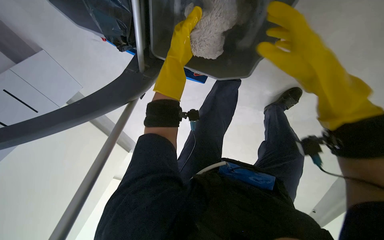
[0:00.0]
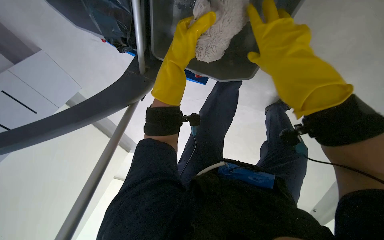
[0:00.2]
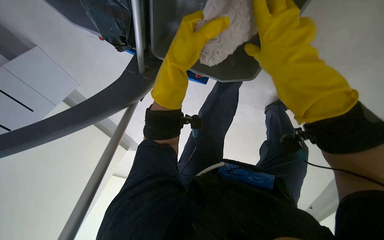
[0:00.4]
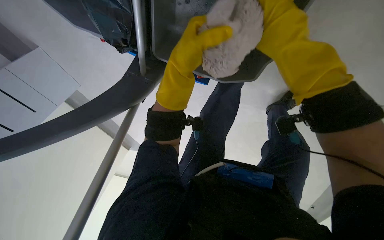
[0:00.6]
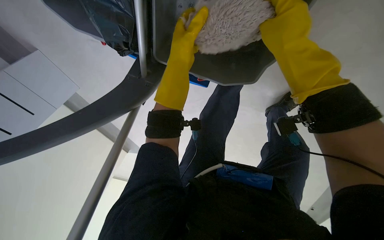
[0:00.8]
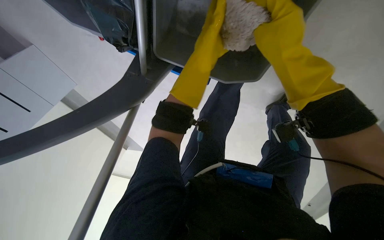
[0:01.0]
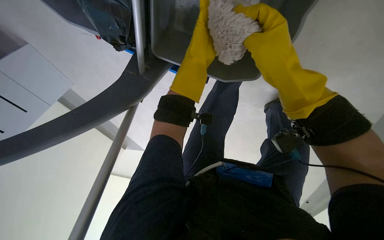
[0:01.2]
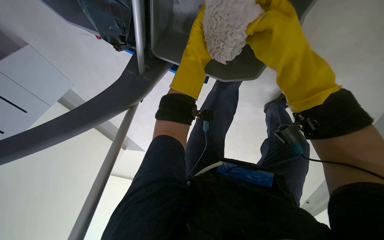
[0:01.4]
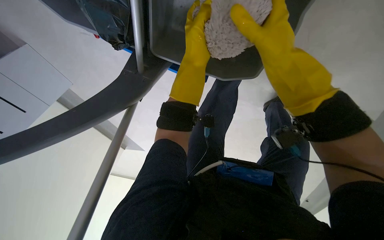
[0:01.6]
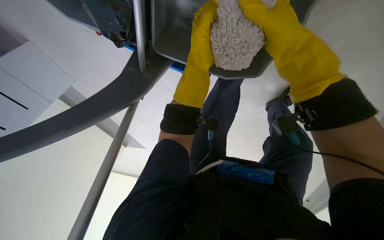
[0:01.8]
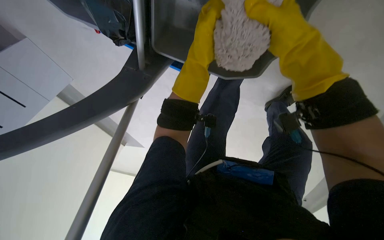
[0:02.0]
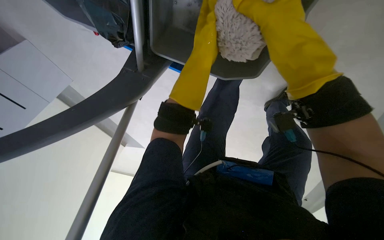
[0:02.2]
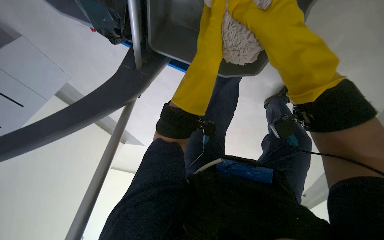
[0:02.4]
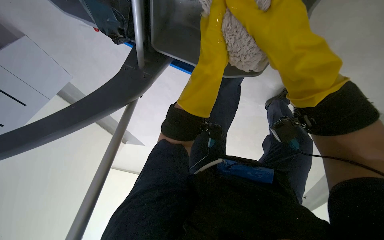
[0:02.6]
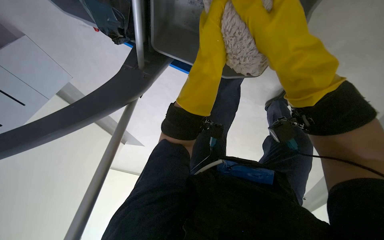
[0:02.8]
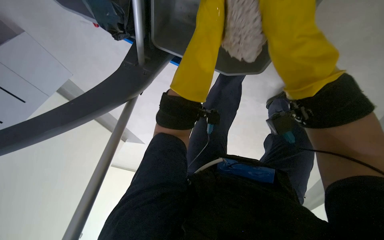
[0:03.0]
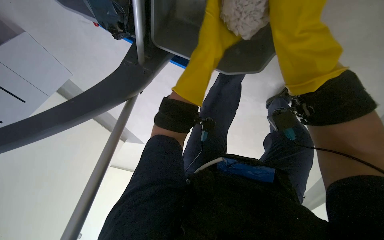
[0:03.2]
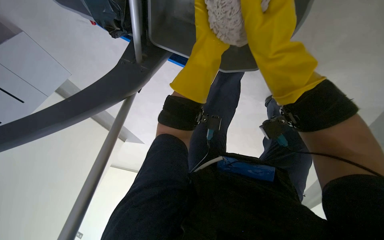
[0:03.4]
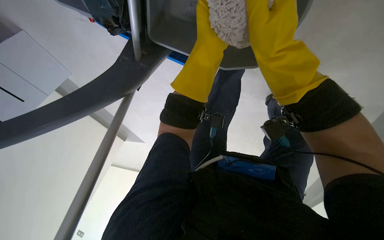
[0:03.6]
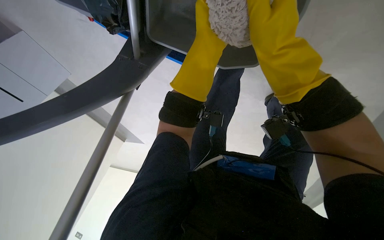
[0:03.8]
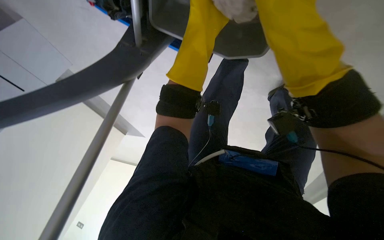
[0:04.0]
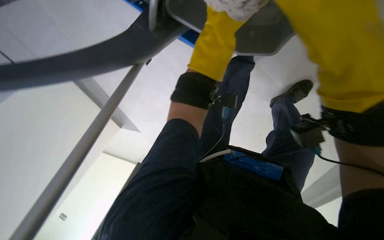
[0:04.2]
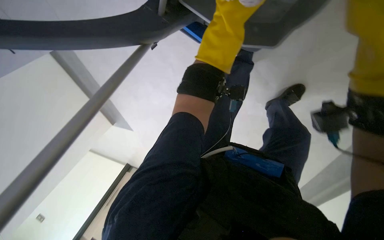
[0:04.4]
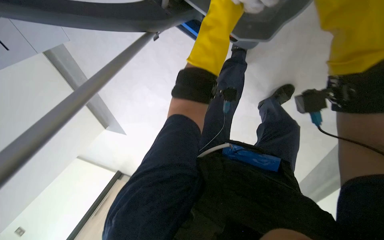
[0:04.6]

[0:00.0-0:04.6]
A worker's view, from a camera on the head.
Job: preparing cleaning supplies.
The whole recording: Preparing mop for cleaning. The worker prepares the mop by wringing out the mop head and attaching it to the handle.
0:00.0 to 0:01.6: The left hand swings nearer and farther, about 25 cm each way, with 2 reversals, while the right hand shifts about 10 cm to the left.
0:01.6 to 0:03.0: The left hand goes approximately 20 cm farther from the camera and up the picture.

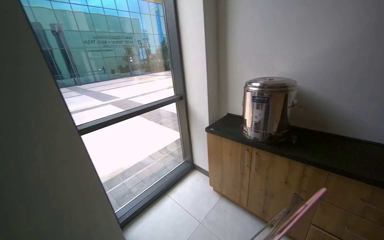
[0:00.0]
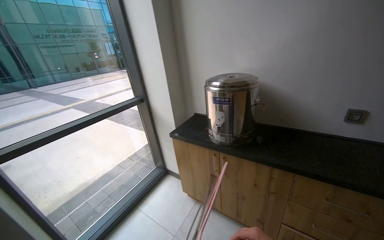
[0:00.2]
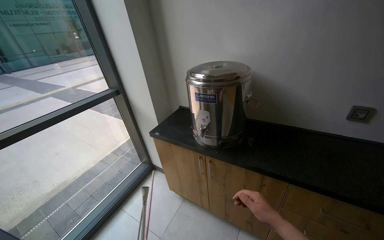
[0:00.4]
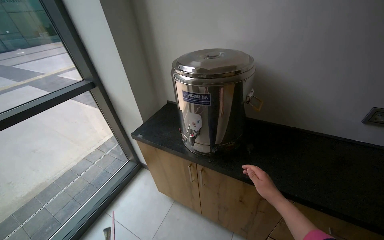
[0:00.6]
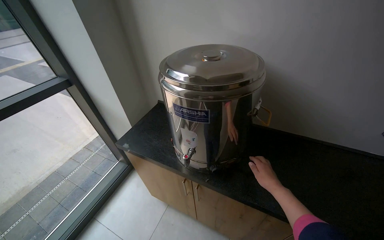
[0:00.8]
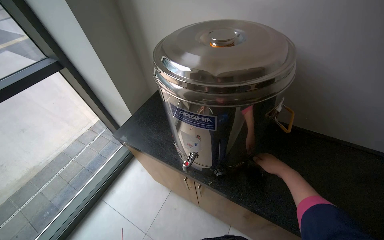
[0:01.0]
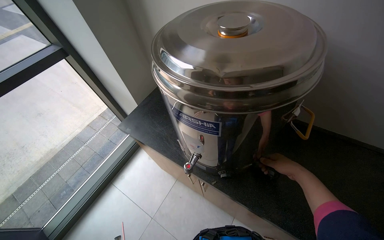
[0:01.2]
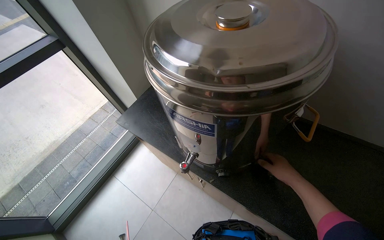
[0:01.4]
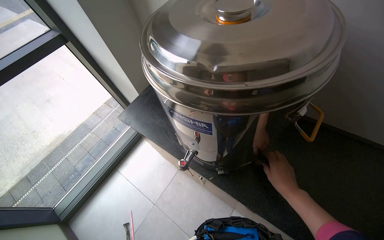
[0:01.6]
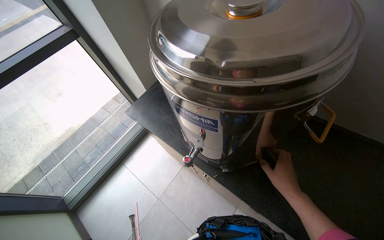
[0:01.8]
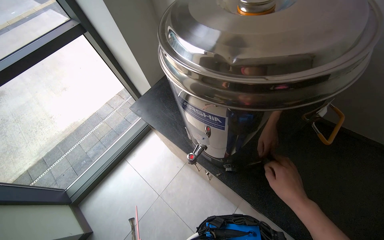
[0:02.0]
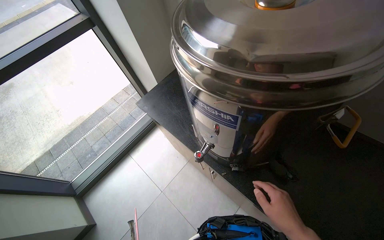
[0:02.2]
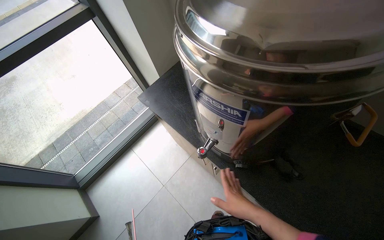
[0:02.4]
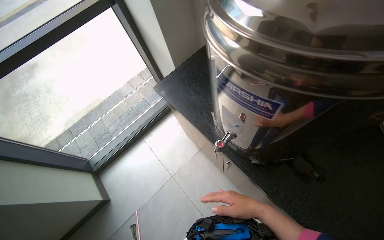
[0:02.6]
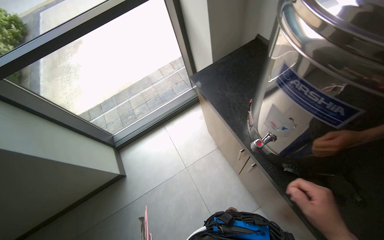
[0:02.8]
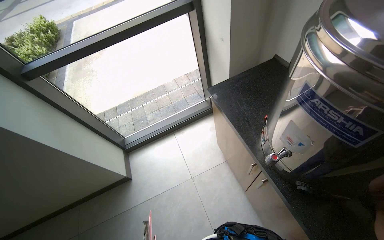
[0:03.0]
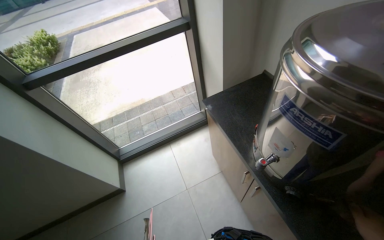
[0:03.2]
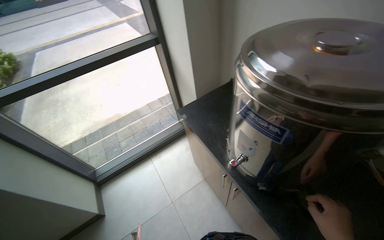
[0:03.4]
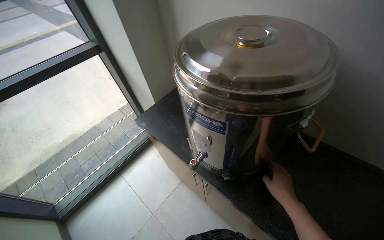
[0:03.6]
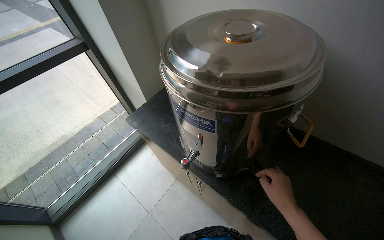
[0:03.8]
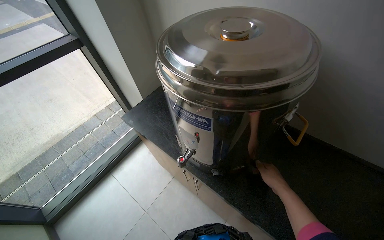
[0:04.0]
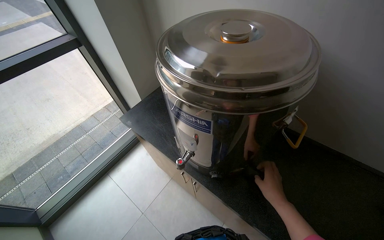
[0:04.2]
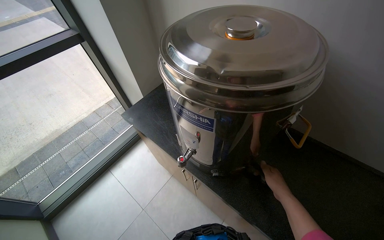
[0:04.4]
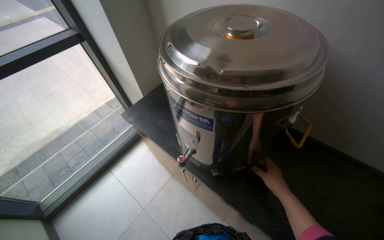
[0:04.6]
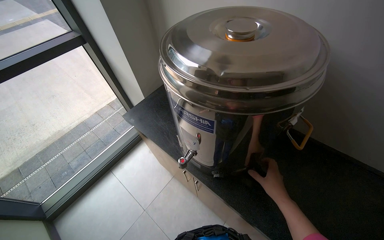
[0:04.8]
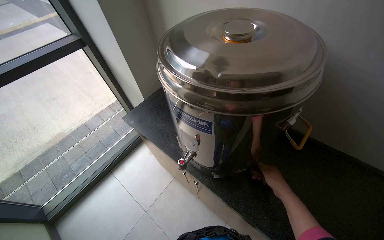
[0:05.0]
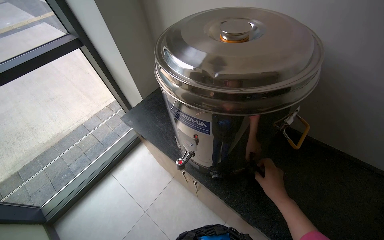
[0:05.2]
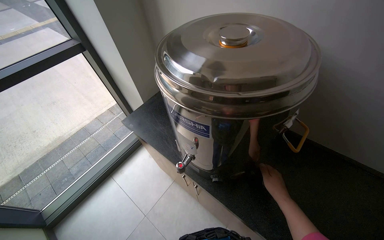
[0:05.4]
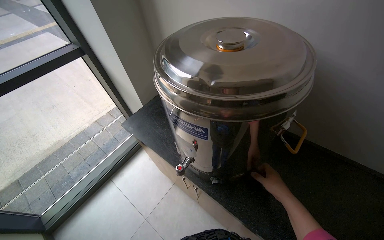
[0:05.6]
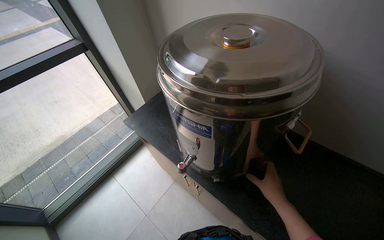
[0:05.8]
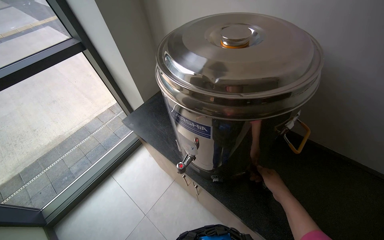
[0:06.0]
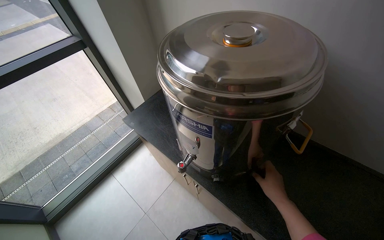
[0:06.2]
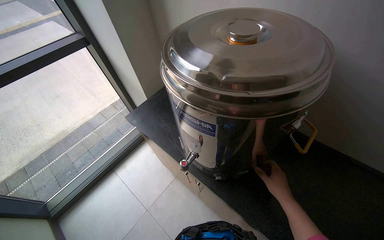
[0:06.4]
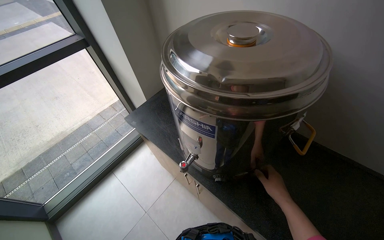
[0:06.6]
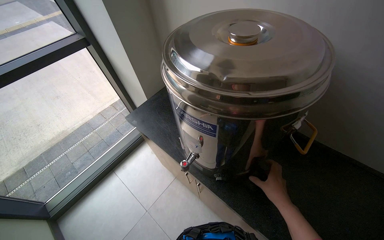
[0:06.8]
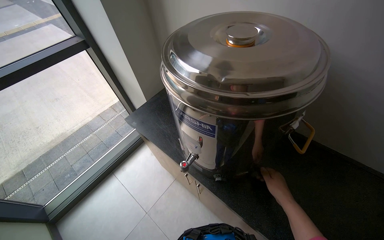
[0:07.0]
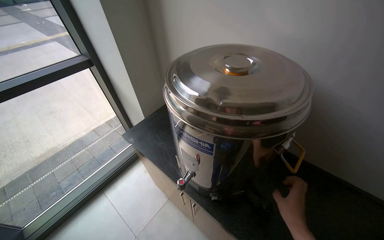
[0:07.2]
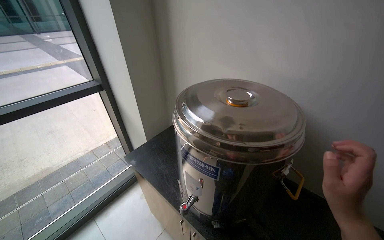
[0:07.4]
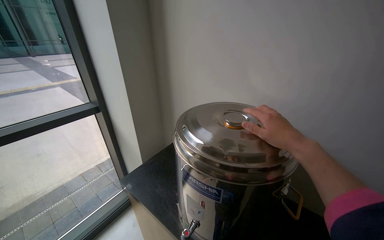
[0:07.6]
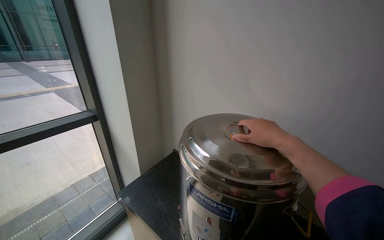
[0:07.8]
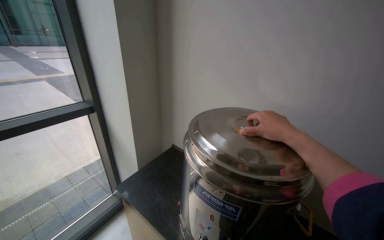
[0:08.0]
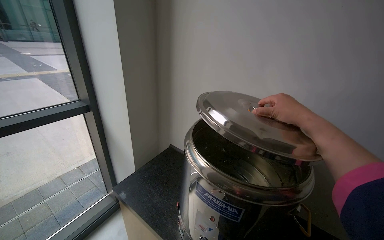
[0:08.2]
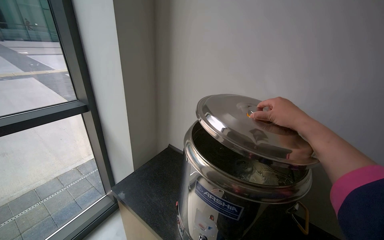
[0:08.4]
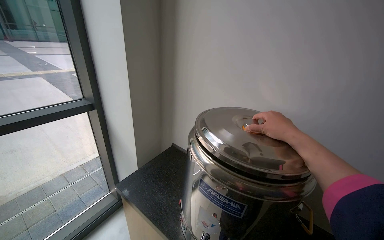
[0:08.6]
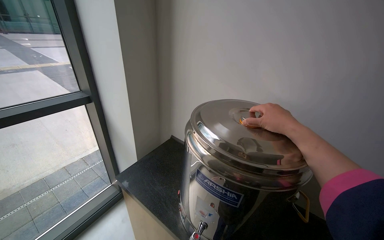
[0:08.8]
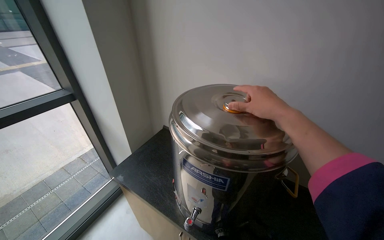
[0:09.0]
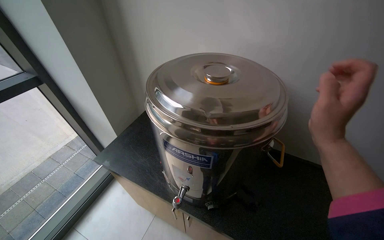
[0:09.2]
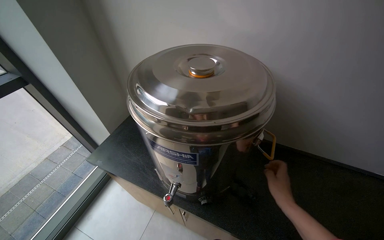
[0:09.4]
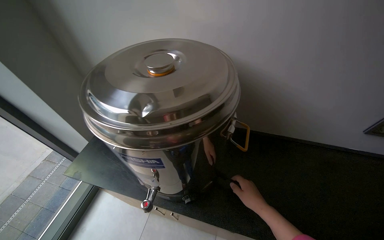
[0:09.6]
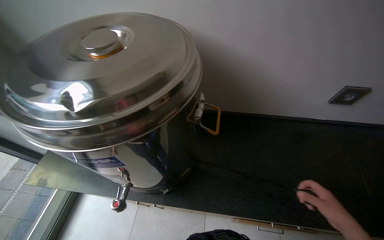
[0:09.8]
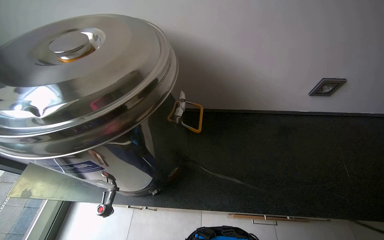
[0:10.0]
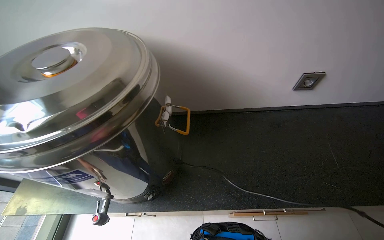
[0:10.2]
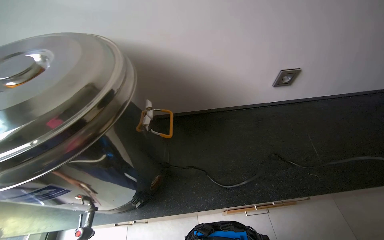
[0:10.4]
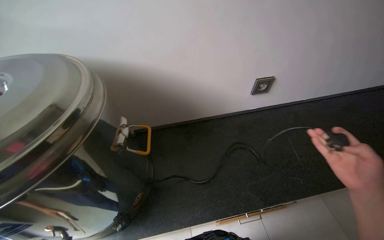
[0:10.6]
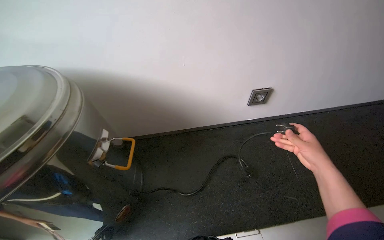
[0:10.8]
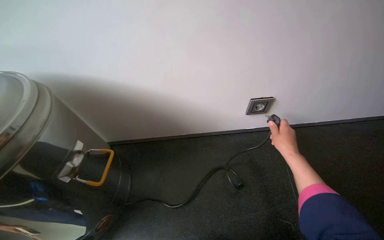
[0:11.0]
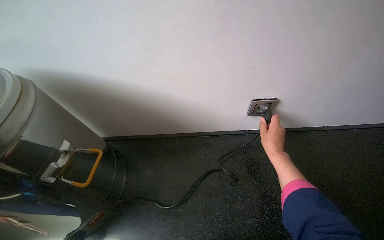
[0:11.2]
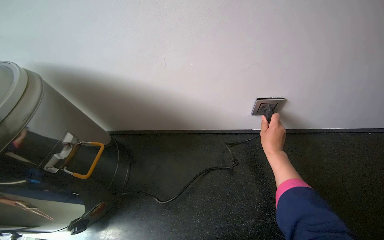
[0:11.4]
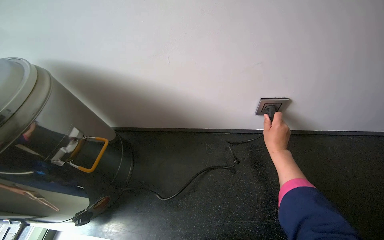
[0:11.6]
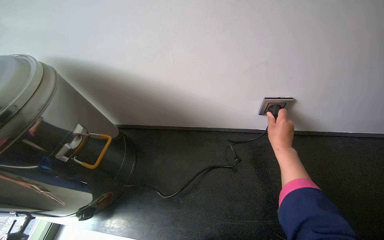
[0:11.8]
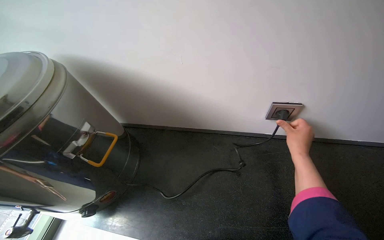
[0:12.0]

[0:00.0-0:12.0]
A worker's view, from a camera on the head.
Job: preparing food.
The whole recording: Setting up beverage dispenser. The worker inspects, plugs in, and turns on a metal beverage dispenser.
0:00.0 to 0:01.6: The camera is carried roughly 1 m. The wearer looks roughly 35 degrees further downward.
0:01.6 to 0:03.0: The head rotates approximately 30 degrees to the left.
0:03.0 to 0:04.4: The wearer looks roughly 30 degrees further to the right.
0:06.0 to 0:07.6: The wearer looks about 25 degrees further upward. The right hand goes approximately 40 cm up the picture and nearer to the camera.
0:09.0 to 0:10.4: The wearer's head swings approximately 40 degrees to the right. The view tips downward by roughly 15 degrees.

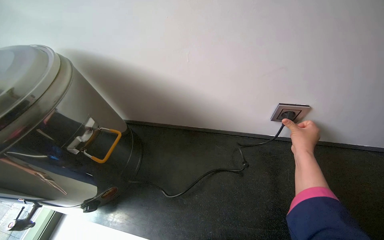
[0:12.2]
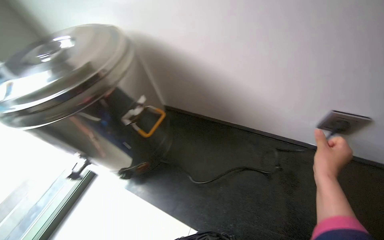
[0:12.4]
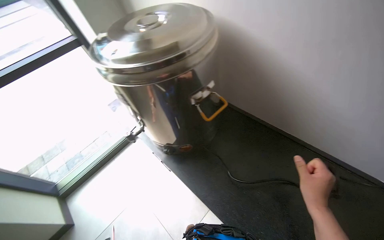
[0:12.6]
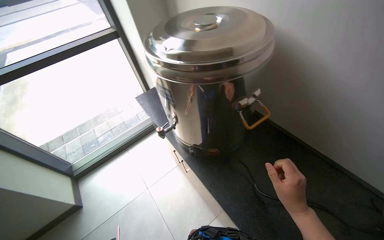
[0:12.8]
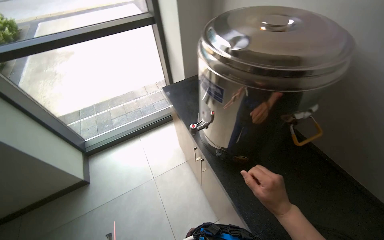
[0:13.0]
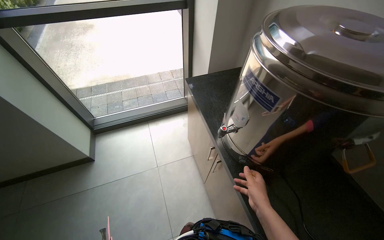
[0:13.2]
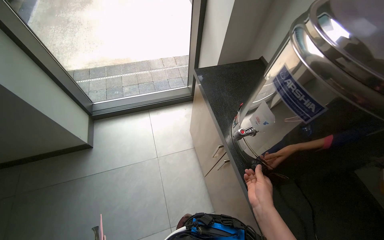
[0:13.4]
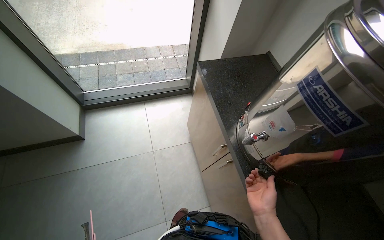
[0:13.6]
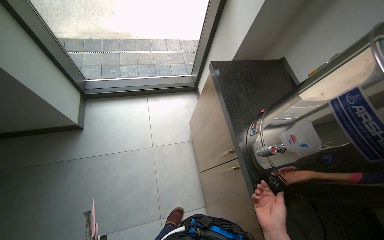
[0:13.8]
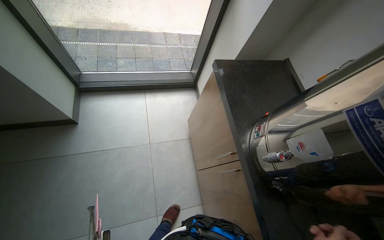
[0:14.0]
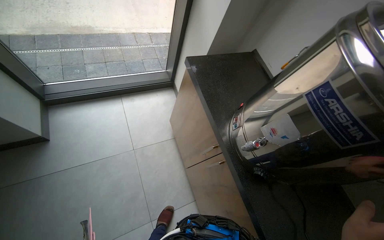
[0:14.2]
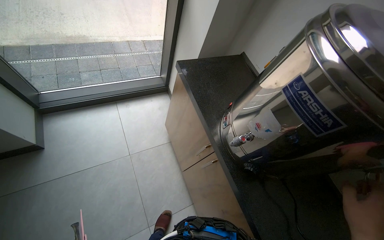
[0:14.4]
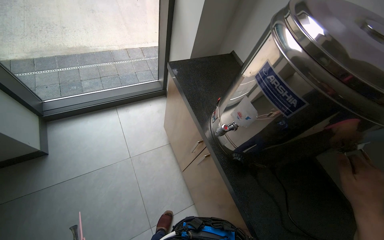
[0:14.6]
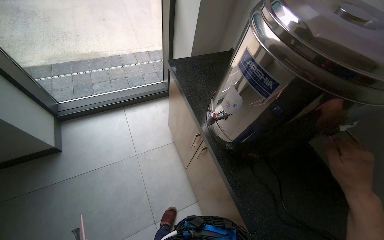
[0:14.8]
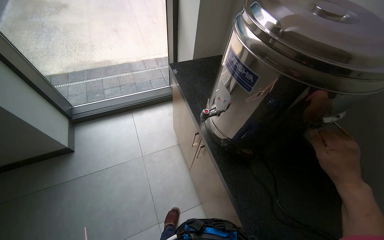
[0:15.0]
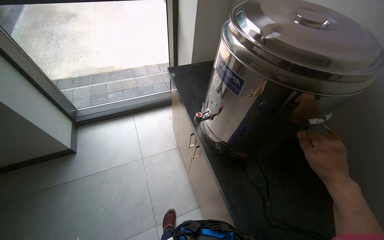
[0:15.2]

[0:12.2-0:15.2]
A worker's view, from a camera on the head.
Job: preparing food.
The whole recording: Setting up beverage dispenser. The worker inspects, plugs in, and turns on a metal beverage dispenser.
0:12.2 to 0:13.8: The camera is carried some 60 cm. The head rotates roughly 70 degrees to the left. The camera pitches downward, by roughly 15 degrees.
